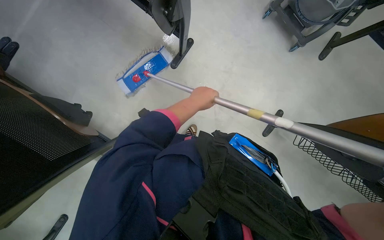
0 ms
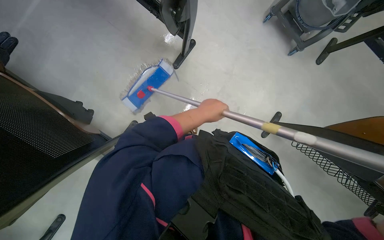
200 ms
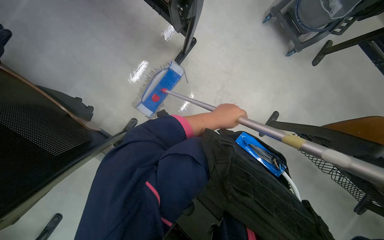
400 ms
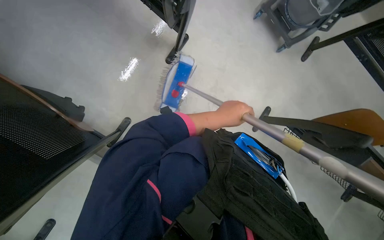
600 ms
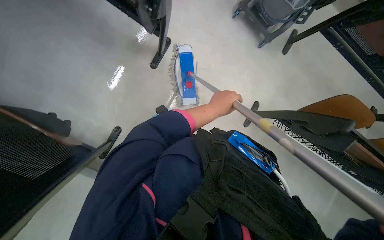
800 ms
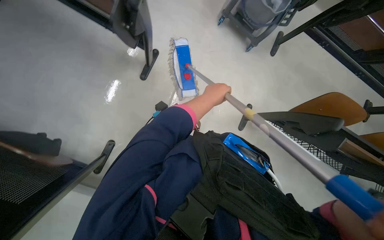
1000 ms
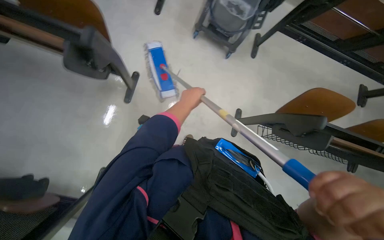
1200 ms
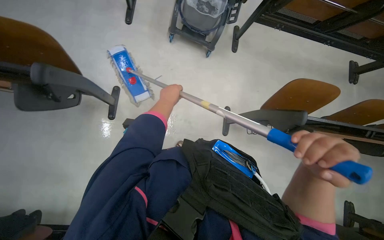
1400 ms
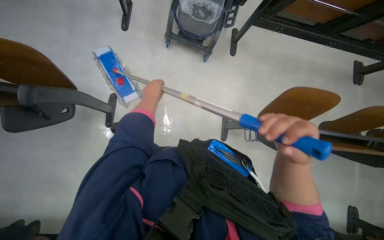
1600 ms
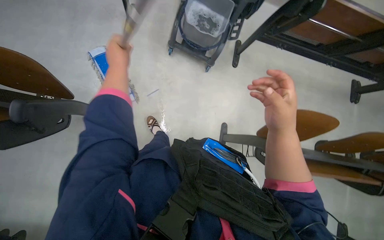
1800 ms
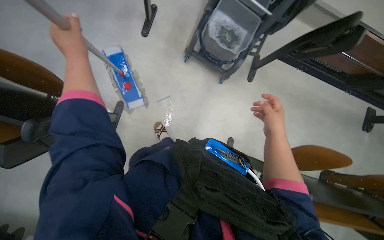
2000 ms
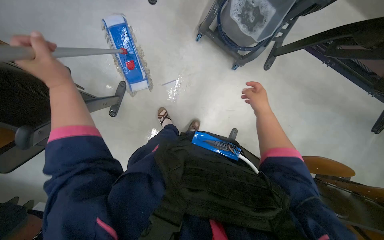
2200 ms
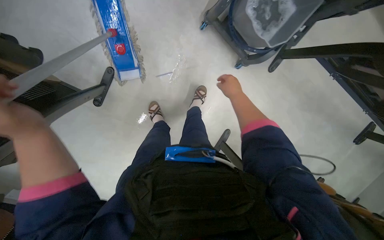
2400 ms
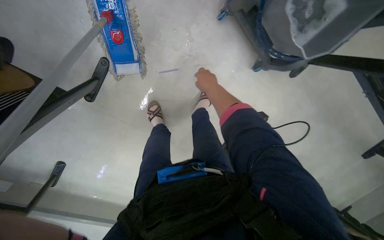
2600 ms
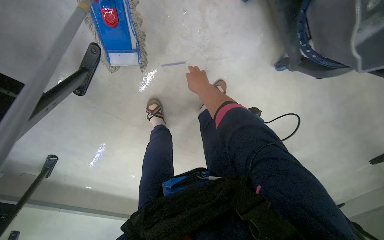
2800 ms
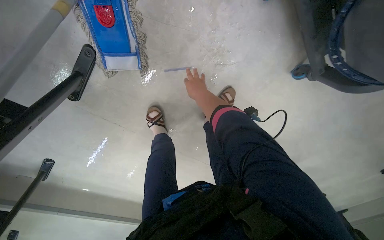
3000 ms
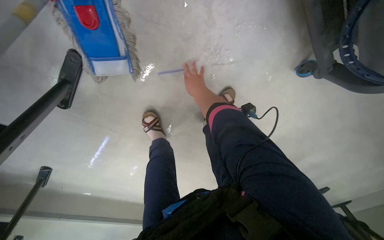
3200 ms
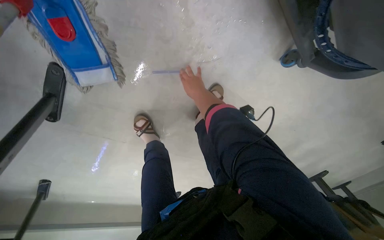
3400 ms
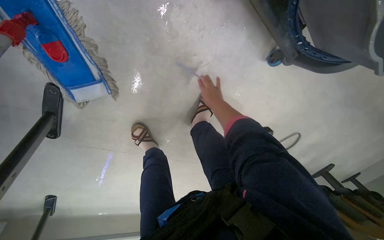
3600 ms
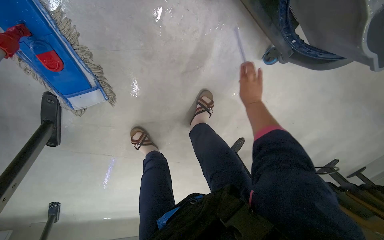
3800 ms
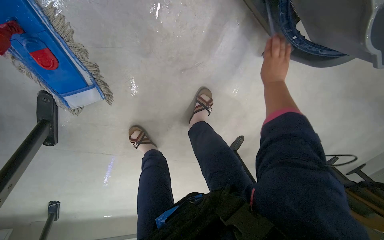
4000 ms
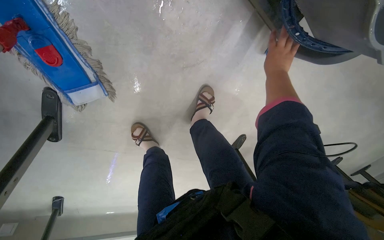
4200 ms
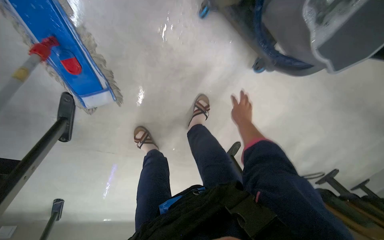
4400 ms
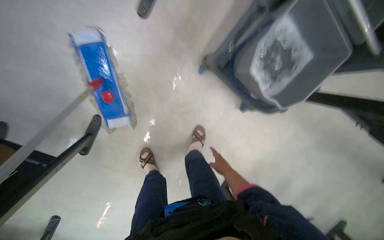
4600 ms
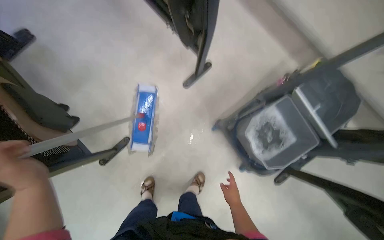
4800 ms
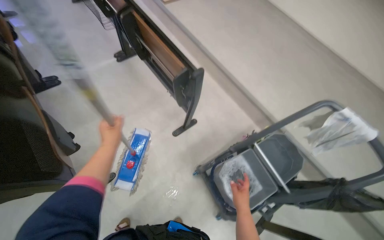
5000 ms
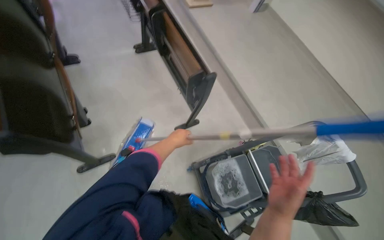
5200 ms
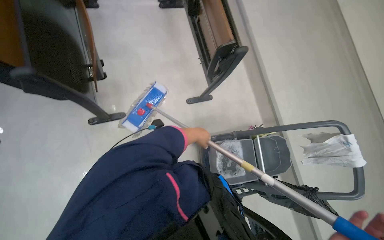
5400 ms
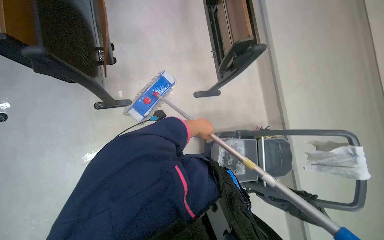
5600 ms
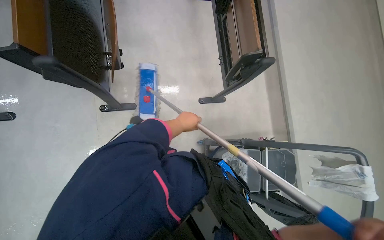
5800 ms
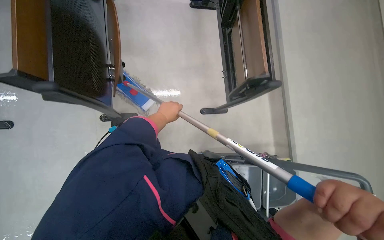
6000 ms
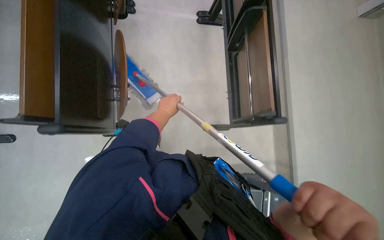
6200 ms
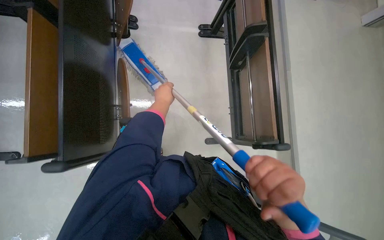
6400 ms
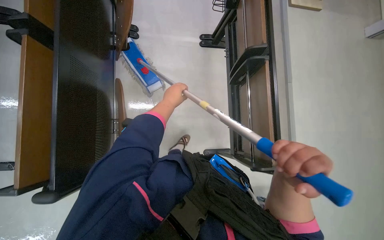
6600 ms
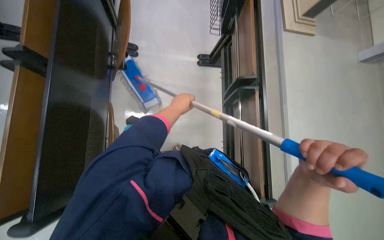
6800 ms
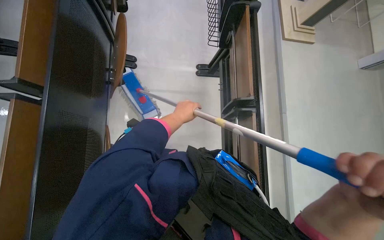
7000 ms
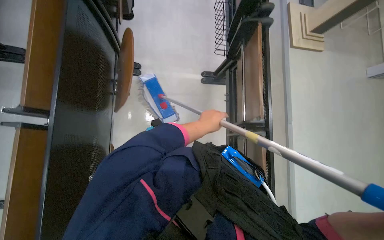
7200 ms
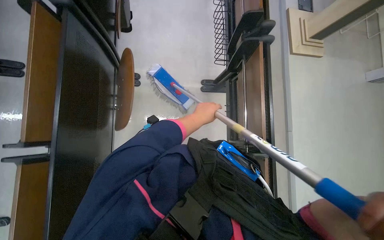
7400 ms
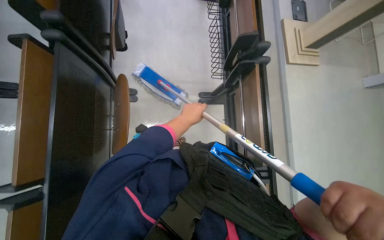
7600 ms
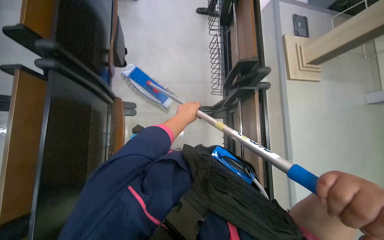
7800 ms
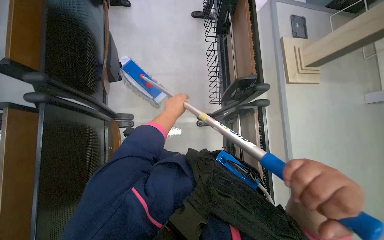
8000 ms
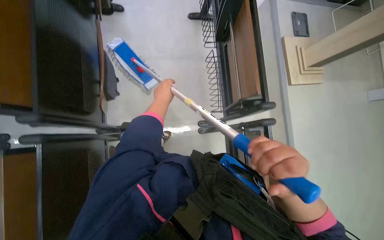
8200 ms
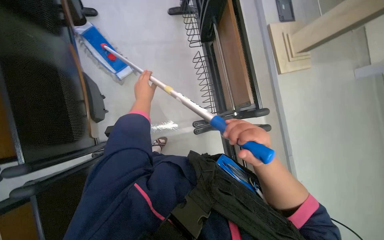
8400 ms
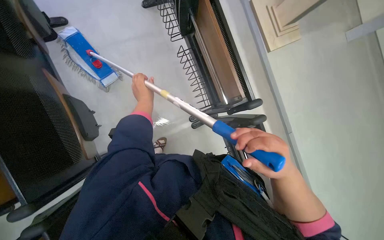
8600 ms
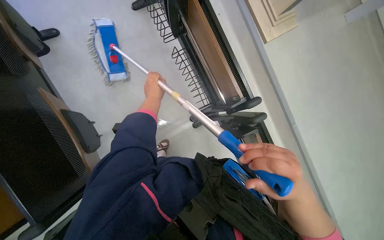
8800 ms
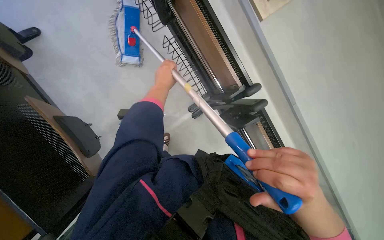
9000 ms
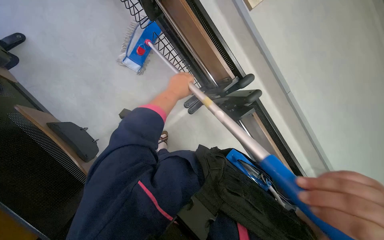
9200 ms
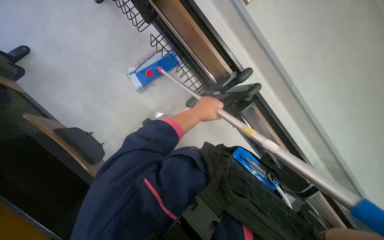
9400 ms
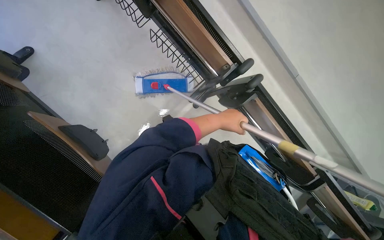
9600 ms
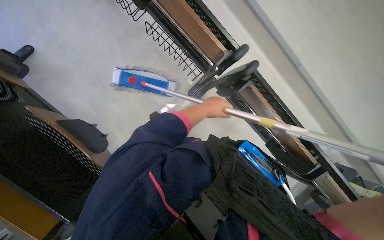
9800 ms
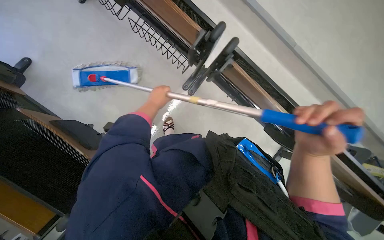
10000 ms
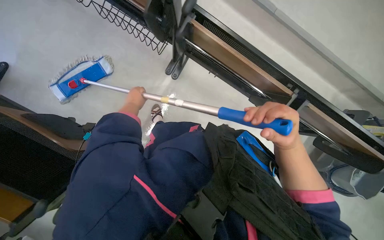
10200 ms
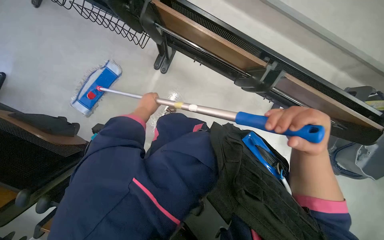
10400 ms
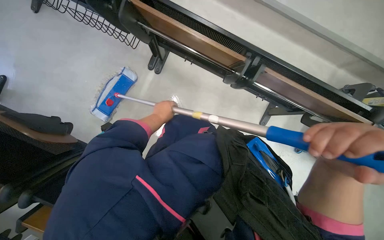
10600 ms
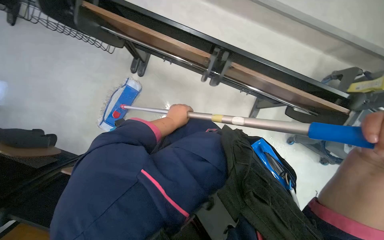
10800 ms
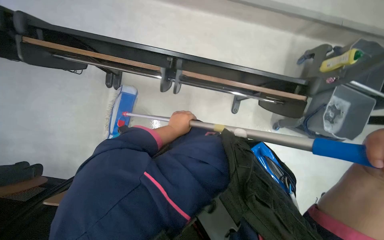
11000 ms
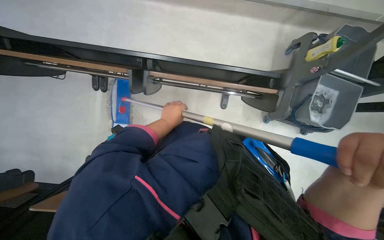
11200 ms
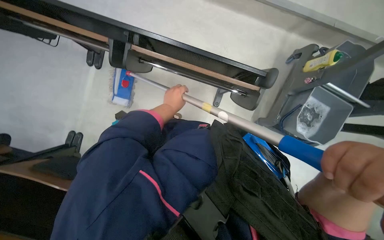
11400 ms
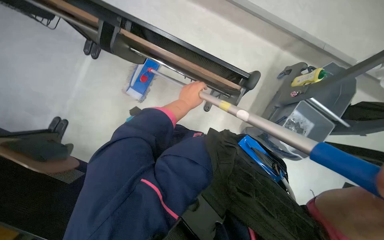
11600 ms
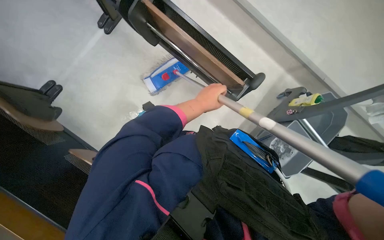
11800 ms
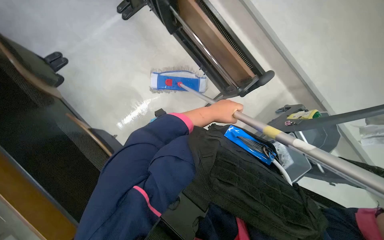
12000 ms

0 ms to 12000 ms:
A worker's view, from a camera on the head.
Job: mopping floor.
The whole recording: Mopping lecture hall floor. The worker mops the lecture hall floor, periodically wringing and adjusting the mop.
0 ms to 1600 ms: Everything in view rotates about 30 degrees counterclockwise.
1600 ms to 3000 ms: The head travels roughly 1 m. The view tilts some 35 degrees downward. The scene rotates clockwise by approximately 35 degrees.
3000 ms to 4400 ms: The right hand goes some 30 cm to the right.
4400 ms to 6000 ms: The wearer moves approximately 70 cm. The camera pitches upward, by roughly 50 degrees. The scene turns some 60 degrees clockwise in the picture.
6000 ms to 7600 ms: The camera travels approximately 90 cm.
7600 ms to 9000 ms: The head travels about 60 cm. The view tilts some 15 degrees downward. The scene rotates counterclockwise by approximately 30 degrees.
9000 ms to 10400 ms: The scene rotates counterclockwise by roughly 25 degrees. The left hand heads down the picture, covering about 30 cm, and travels to the right and back again, about 25 cm each way.
10400 ms to 12000 ms: The camera is carried roughly 70 cm.

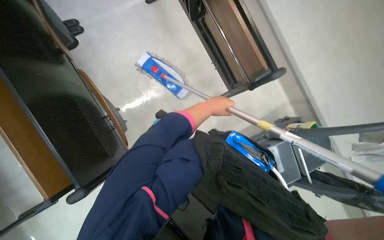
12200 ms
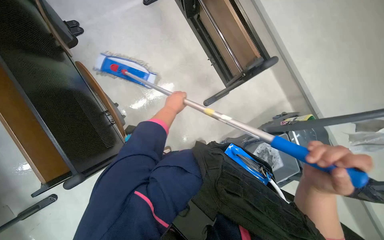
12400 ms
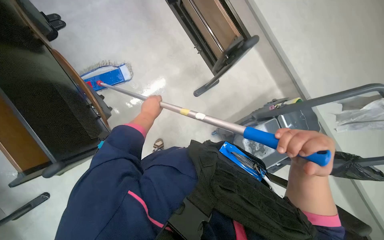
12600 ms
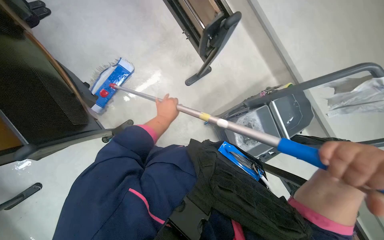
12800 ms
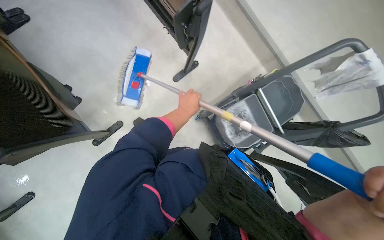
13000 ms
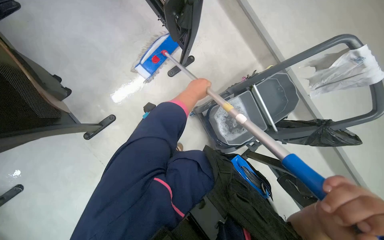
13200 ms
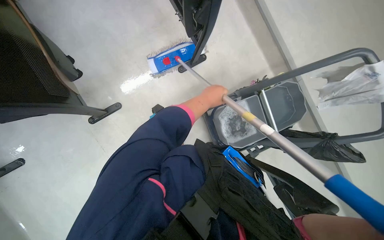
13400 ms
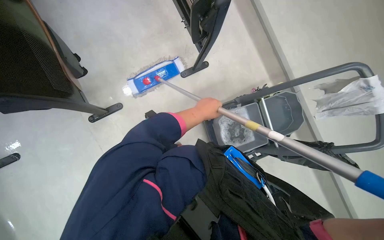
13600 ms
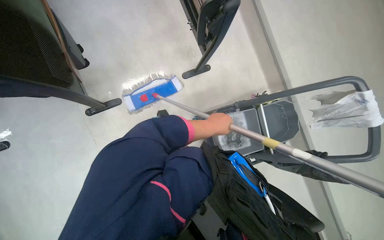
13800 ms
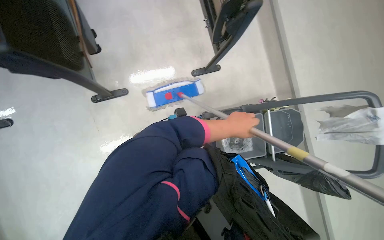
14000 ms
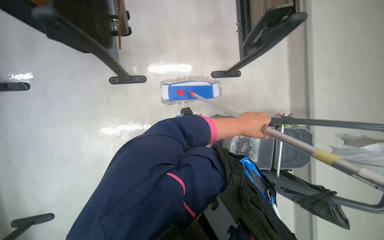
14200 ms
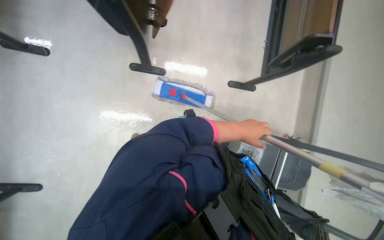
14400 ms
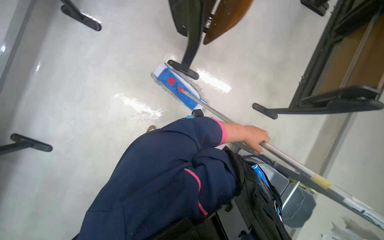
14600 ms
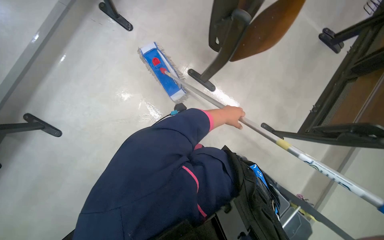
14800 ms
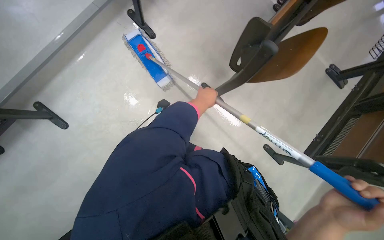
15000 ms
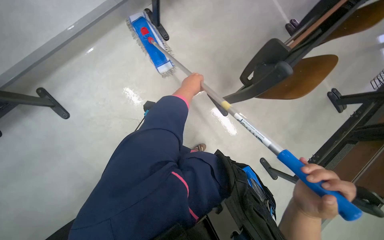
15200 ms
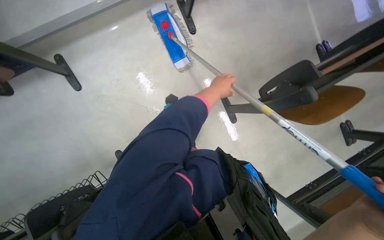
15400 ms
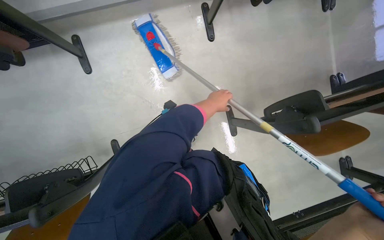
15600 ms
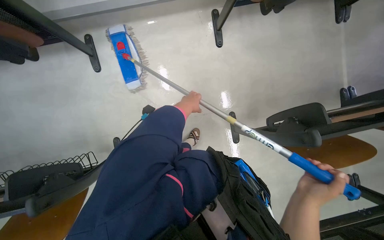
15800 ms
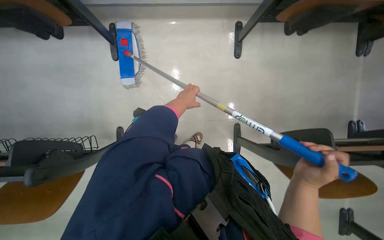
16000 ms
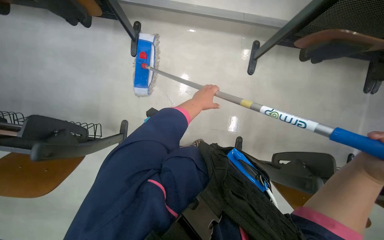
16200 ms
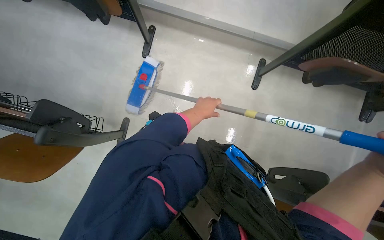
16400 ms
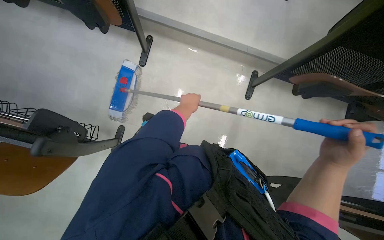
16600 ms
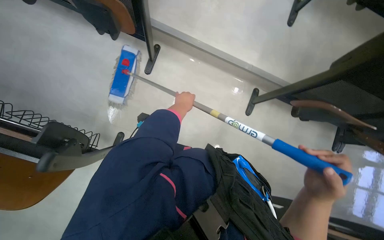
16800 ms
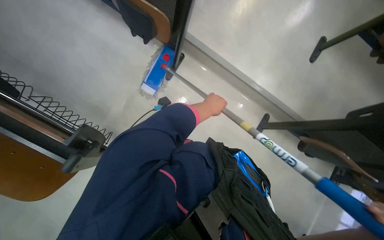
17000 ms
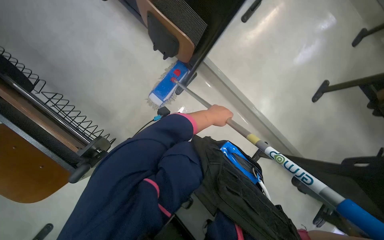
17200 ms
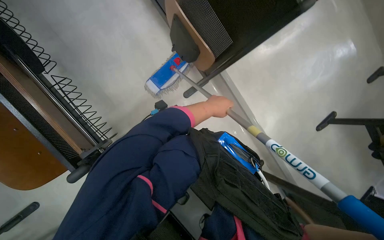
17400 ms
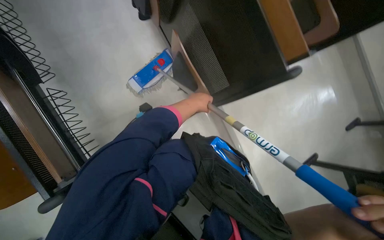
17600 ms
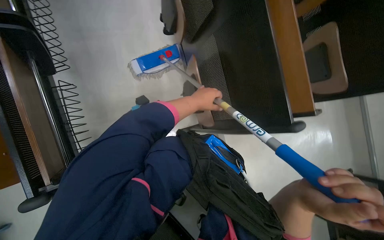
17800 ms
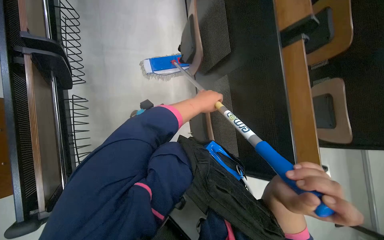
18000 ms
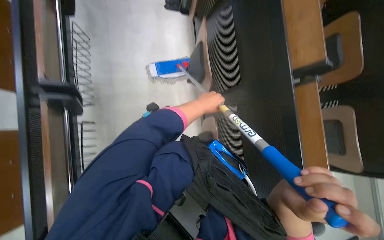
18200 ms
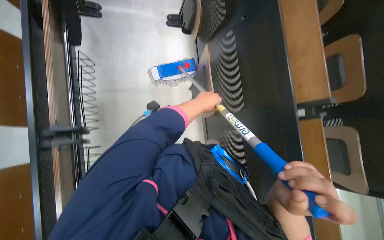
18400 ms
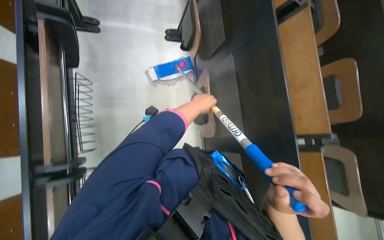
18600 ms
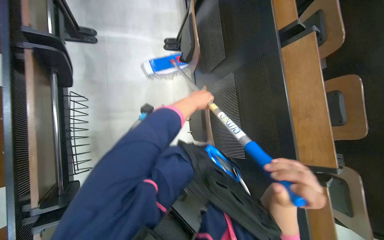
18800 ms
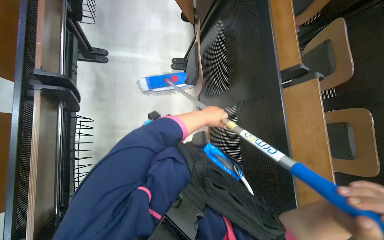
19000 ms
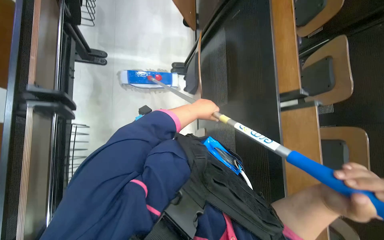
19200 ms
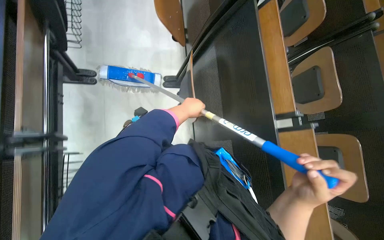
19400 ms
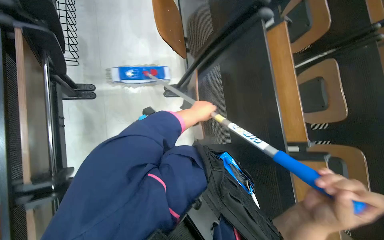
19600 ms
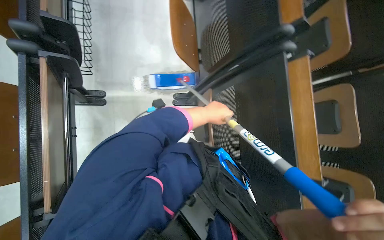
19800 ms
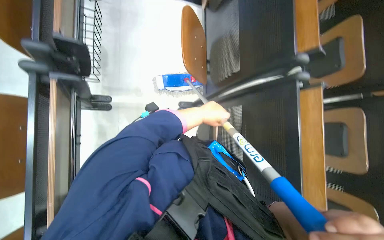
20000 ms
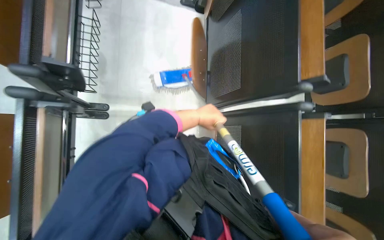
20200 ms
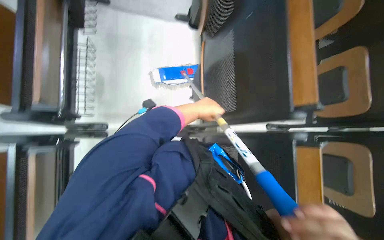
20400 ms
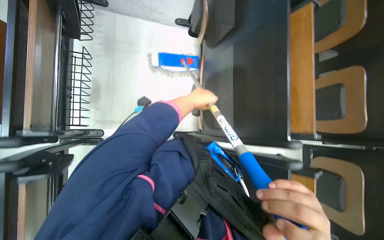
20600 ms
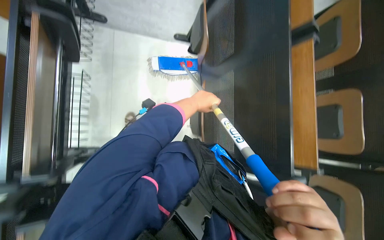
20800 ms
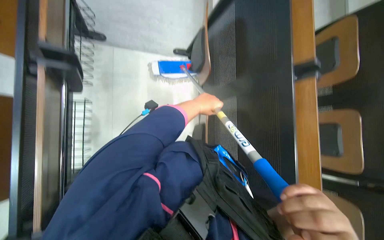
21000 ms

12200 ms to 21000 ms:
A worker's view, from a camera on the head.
Job: mopping floor.
The whole recording: Mopping lecture hall floor. The worker mops the lecture hall floor, periodically wringing and adjusting the mop.
12200 ms to 13600 ms: The camera travels approximately 40 cm.
13600 ms to 15200 ms: The wearer moves approximately 60 cm. The scene turns roughly 75 degrees clockwise in the picture.
15200 ms to 16600 ms: Everything in view rotates roughly 55 degrees clockwise.
16600 ms to 18000 ms: The head travels some 50 cm. The camera pitches upward, by some 20 degrees. Everything in view rotates approximately 50 degrees clockwise.
19600 ms to 21000 ms: The wearer moves about 90 cm.
